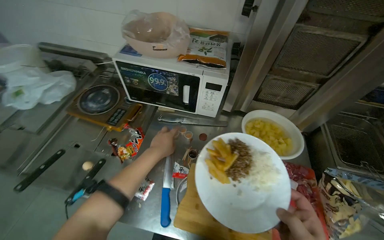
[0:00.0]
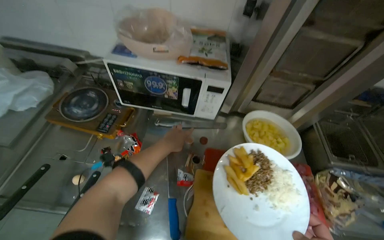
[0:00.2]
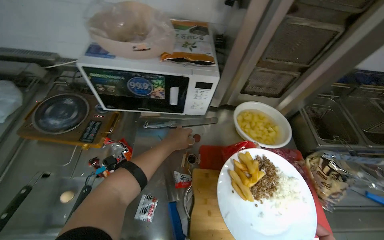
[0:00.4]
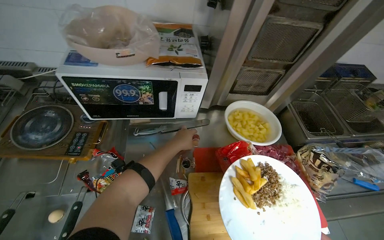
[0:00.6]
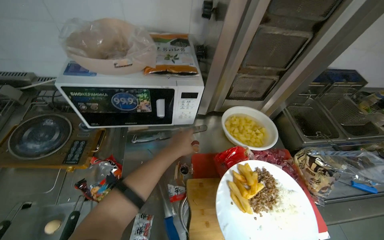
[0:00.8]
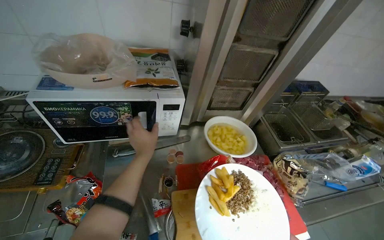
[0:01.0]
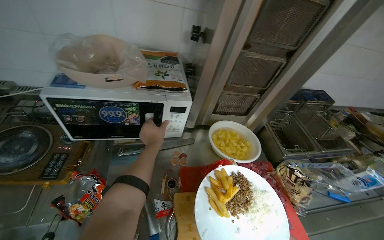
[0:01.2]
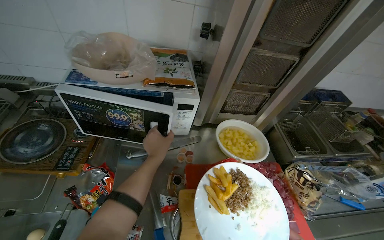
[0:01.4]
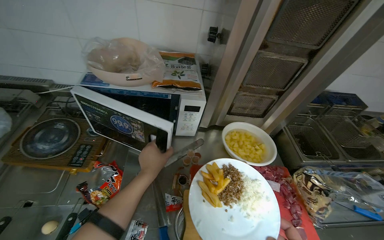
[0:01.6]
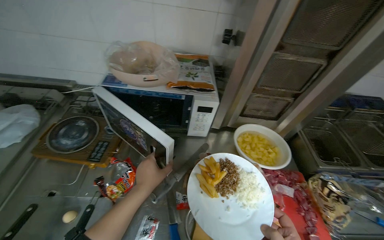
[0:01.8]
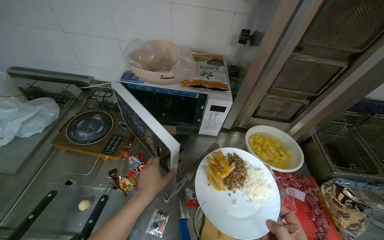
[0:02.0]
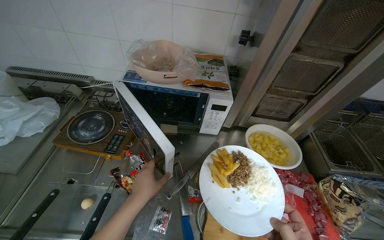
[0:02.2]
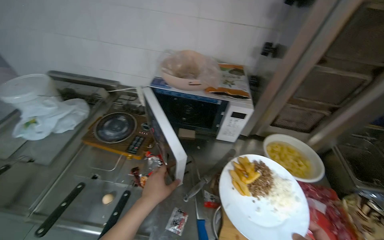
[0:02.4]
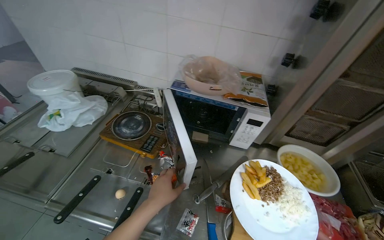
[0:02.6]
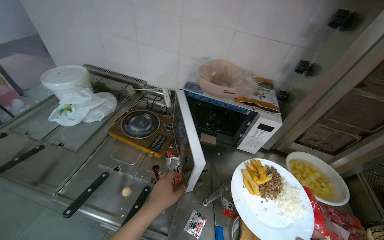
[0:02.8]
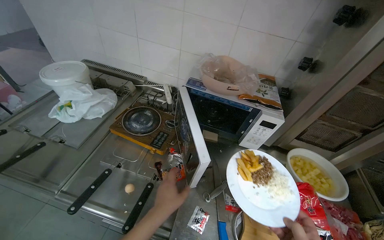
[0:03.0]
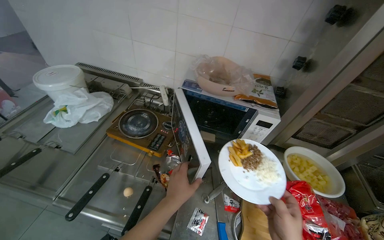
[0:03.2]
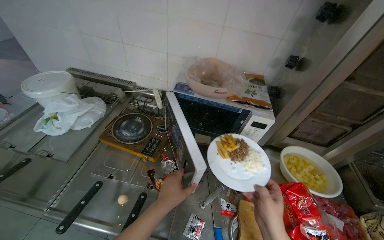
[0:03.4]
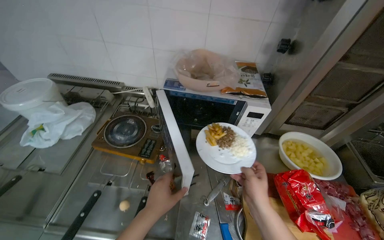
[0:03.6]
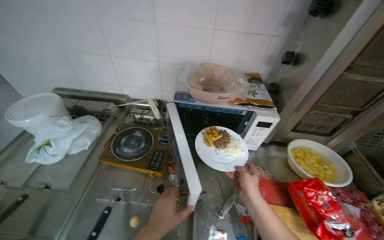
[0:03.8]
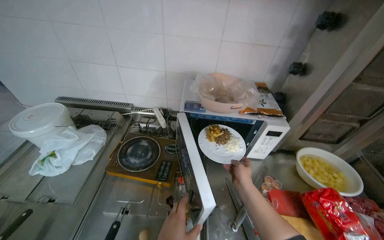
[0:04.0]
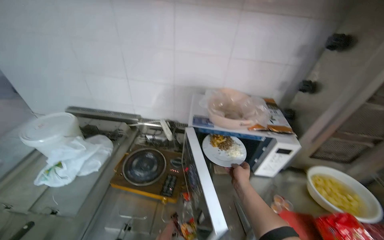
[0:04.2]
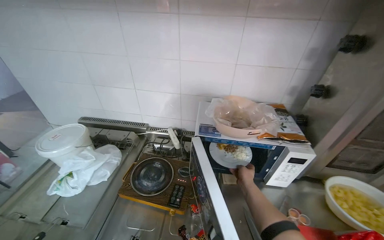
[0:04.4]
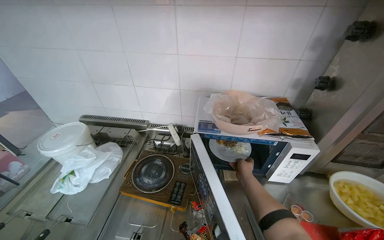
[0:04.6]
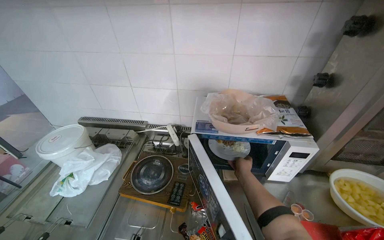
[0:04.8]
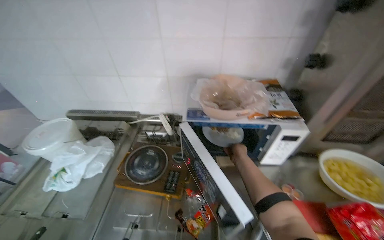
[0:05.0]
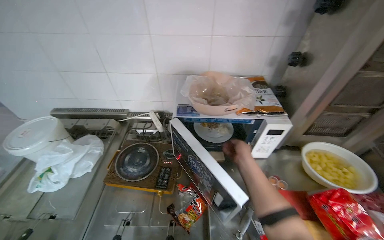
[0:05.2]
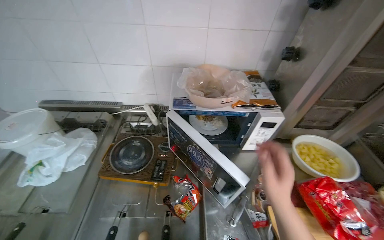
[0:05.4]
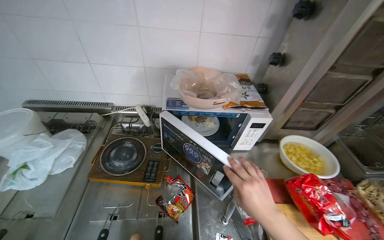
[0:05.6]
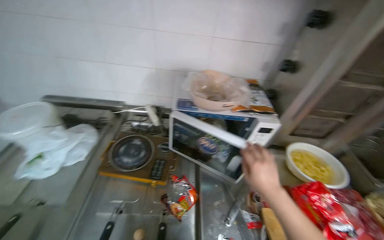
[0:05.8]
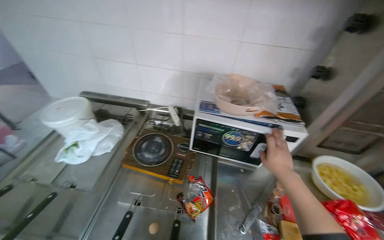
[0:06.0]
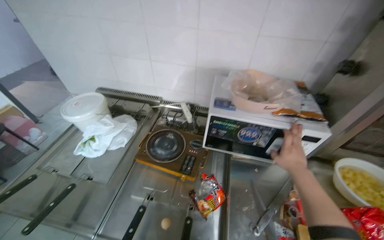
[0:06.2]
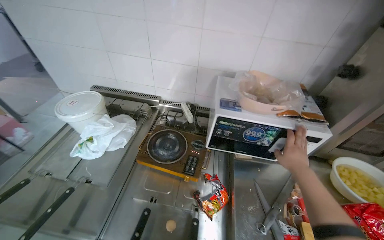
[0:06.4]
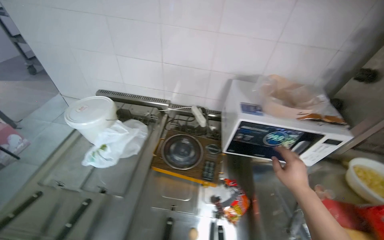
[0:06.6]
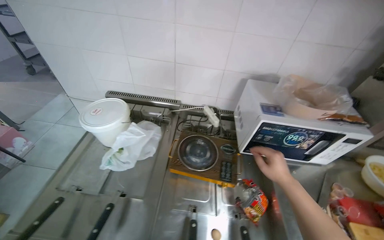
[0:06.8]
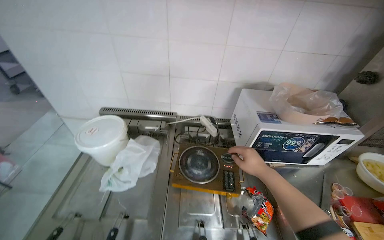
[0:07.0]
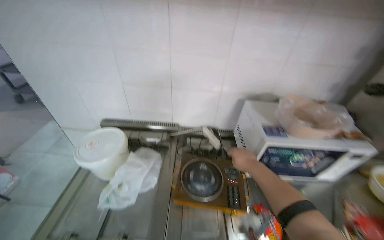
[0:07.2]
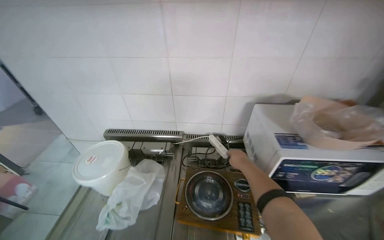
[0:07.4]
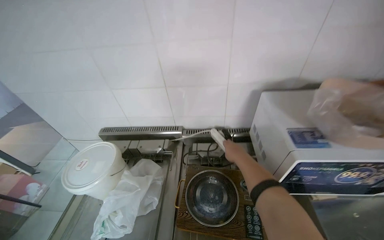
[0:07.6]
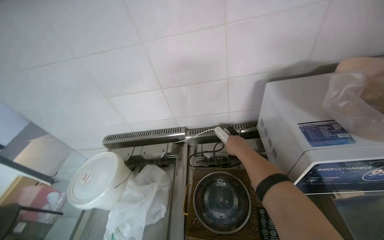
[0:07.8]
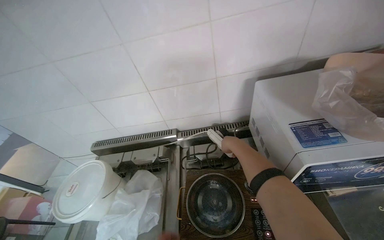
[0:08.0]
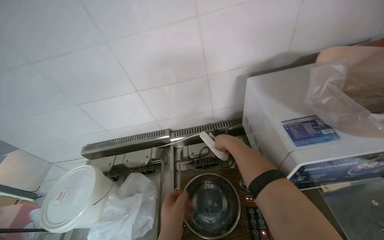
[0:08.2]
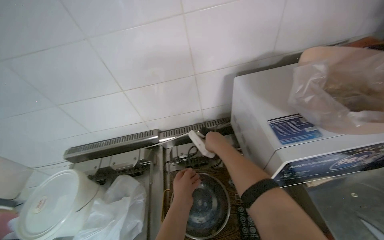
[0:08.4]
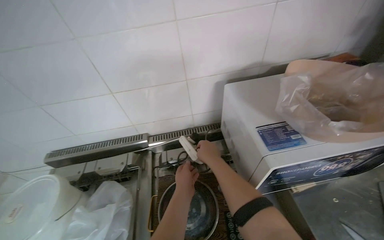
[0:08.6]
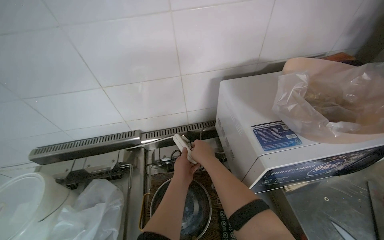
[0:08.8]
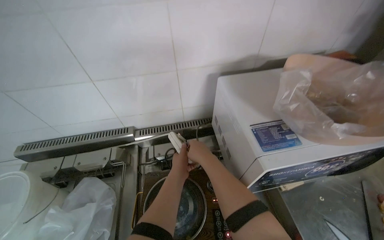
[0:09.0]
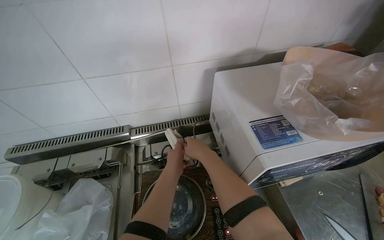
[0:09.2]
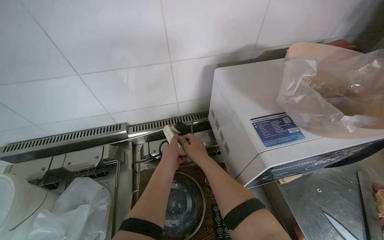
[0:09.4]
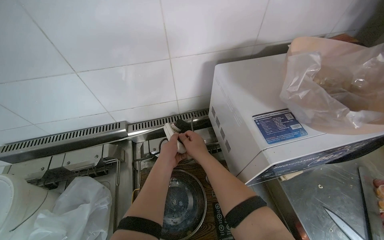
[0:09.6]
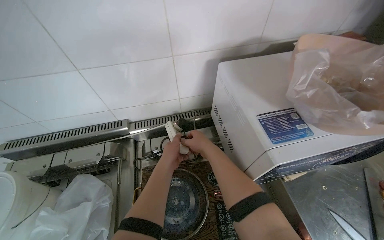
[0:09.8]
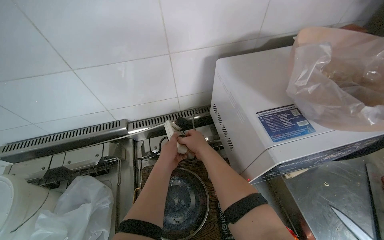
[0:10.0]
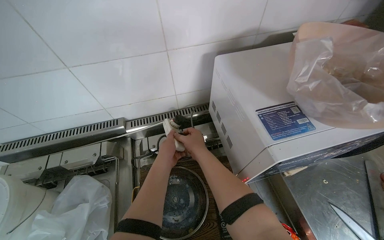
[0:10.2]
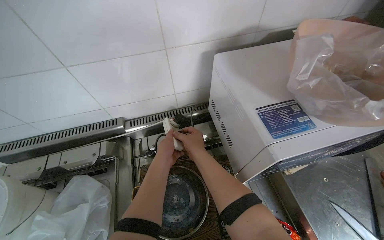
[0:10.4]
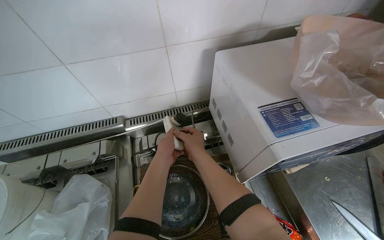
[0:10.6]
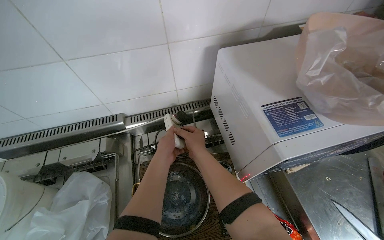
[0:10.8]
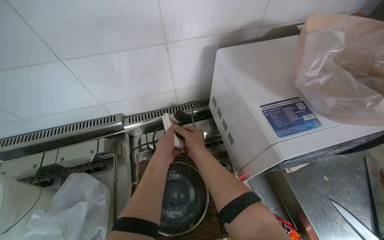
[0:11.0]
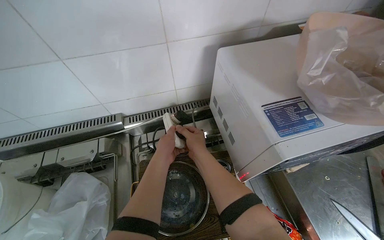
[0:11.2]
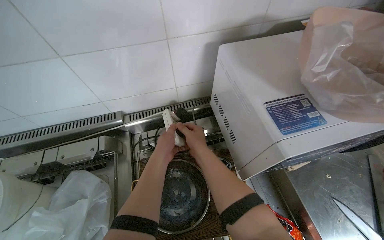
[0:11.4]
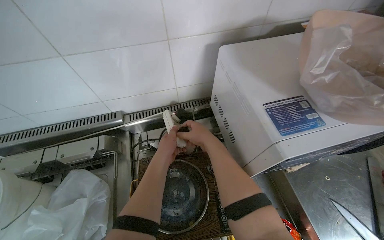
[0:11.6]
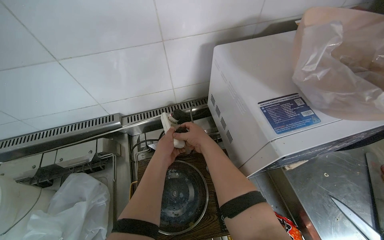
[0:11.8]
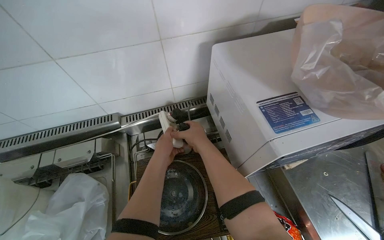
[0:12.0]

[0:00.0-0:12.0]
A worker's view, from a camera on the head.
Job: cooking food.
The whole recording: Heating food in microwave. The worker places a plate of food into the microwave and sets the timer.
0:00.0 to 0:01.6: The head turns to the right by some 15 degrees.
0:01.6 to 0:03.0: The head turns to the left by some 20 degrees. The left hand travels nearer to the camera and down the picture by about 20 cm.
0:04.4 to 0:06.0: The right hand is displaced nearer to the camera and to the right by some 20 cm.
0:06.0 to 0:07.6: The right hand is displaced to the left and up the picture by roughly 50 cm.
0:09.0 to 0:12.0: The hands stay close to where they were, moving slightly.

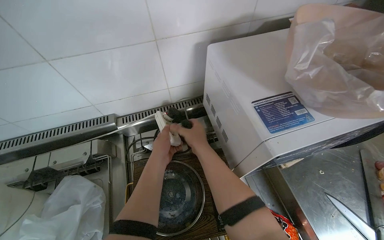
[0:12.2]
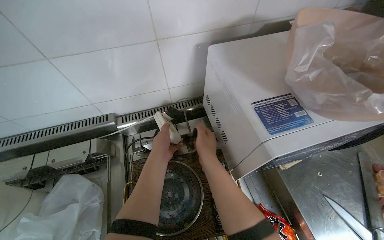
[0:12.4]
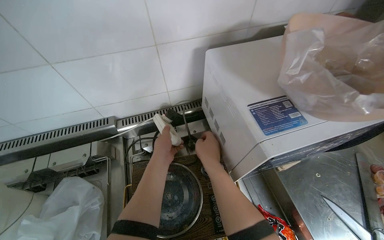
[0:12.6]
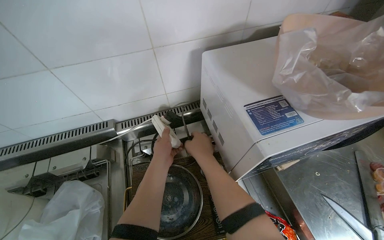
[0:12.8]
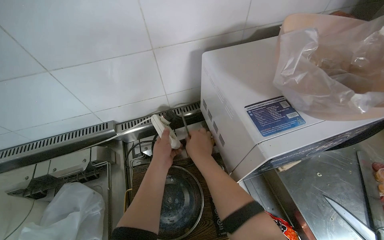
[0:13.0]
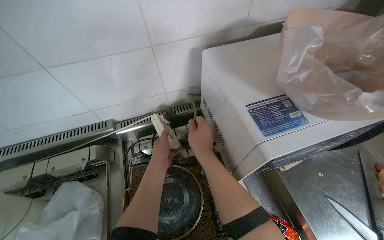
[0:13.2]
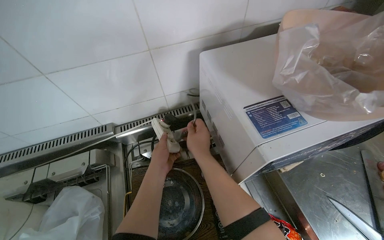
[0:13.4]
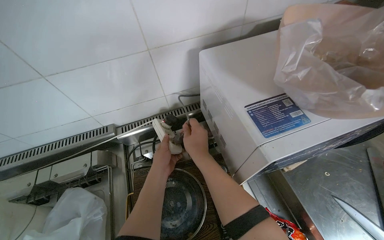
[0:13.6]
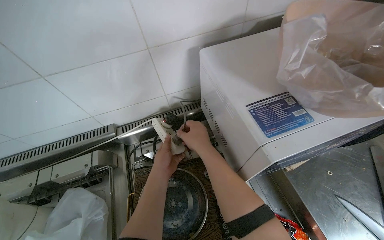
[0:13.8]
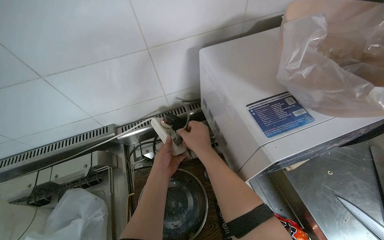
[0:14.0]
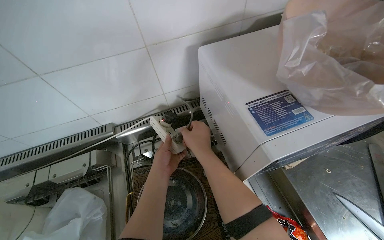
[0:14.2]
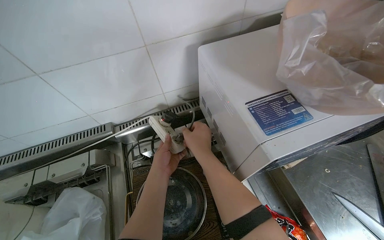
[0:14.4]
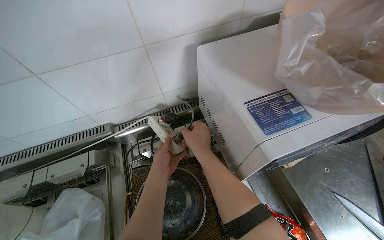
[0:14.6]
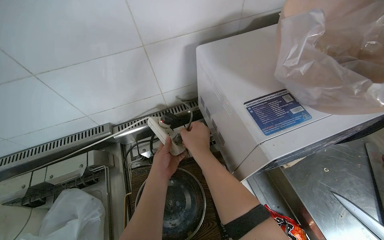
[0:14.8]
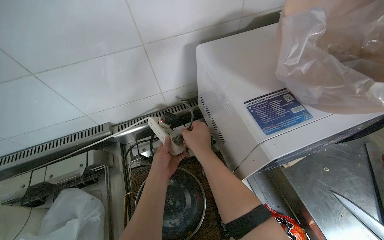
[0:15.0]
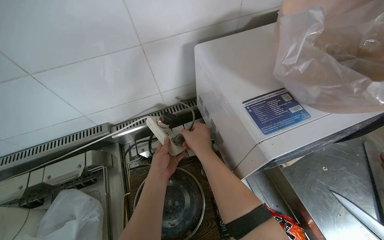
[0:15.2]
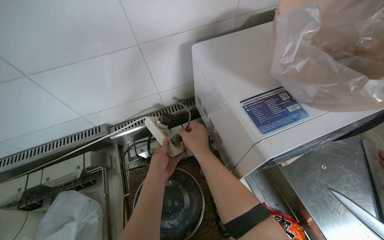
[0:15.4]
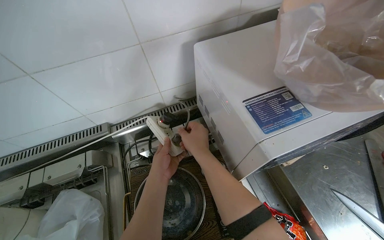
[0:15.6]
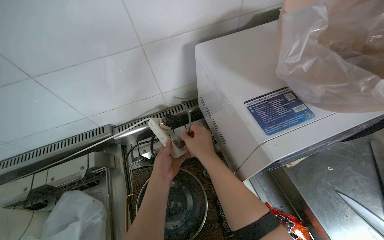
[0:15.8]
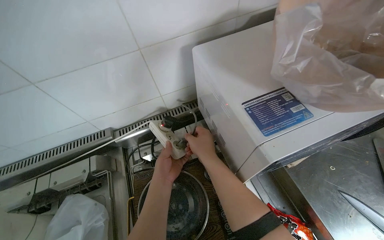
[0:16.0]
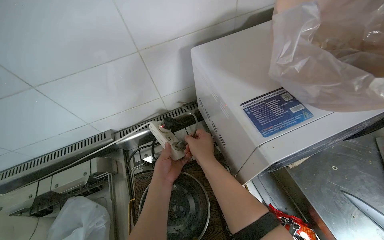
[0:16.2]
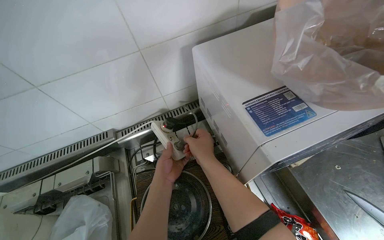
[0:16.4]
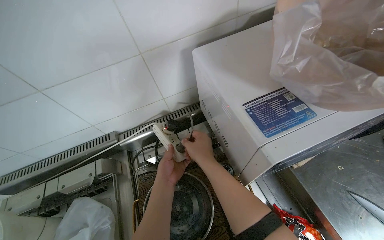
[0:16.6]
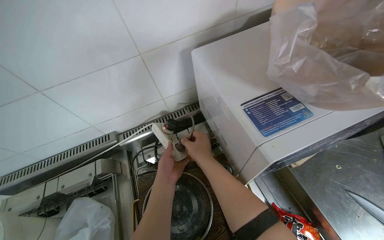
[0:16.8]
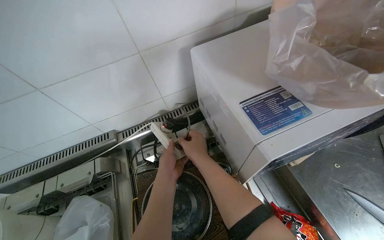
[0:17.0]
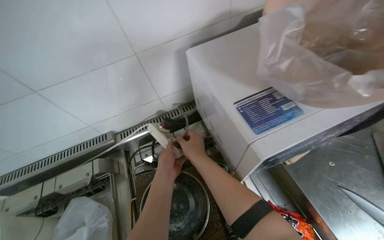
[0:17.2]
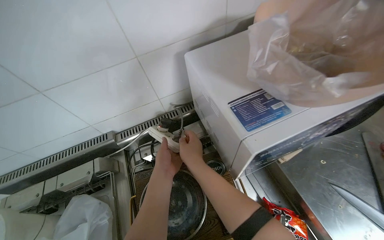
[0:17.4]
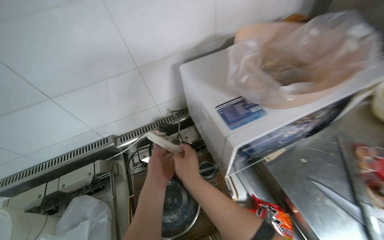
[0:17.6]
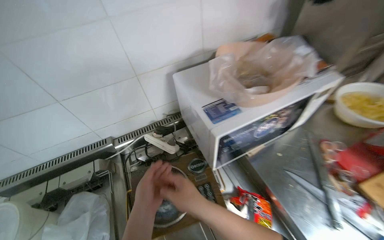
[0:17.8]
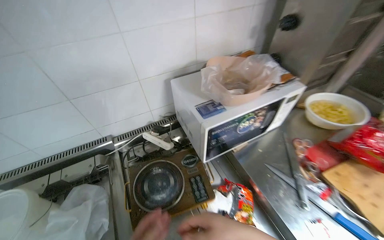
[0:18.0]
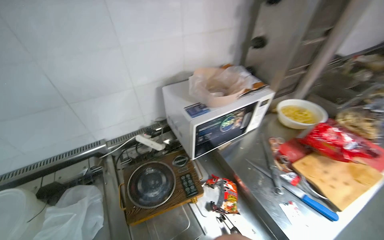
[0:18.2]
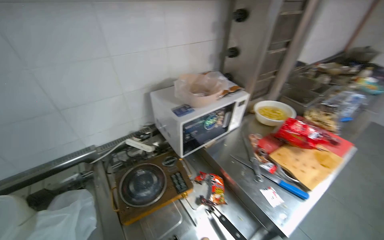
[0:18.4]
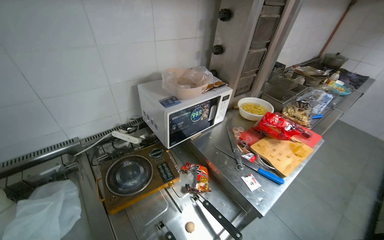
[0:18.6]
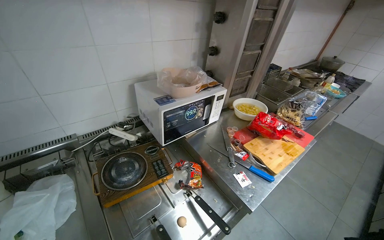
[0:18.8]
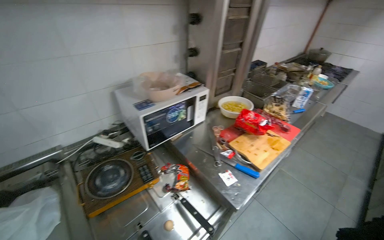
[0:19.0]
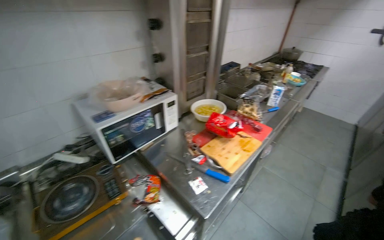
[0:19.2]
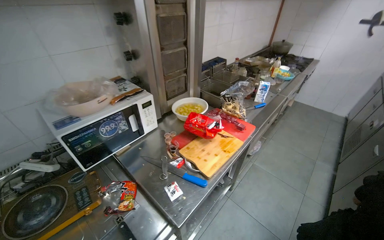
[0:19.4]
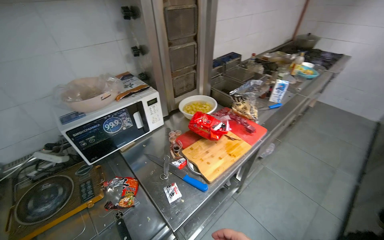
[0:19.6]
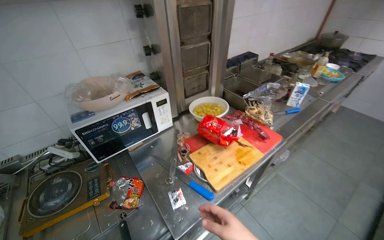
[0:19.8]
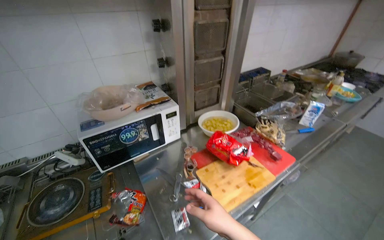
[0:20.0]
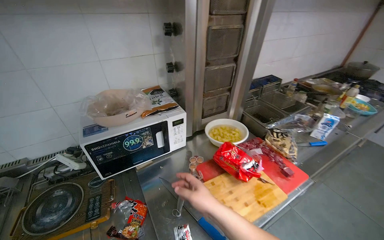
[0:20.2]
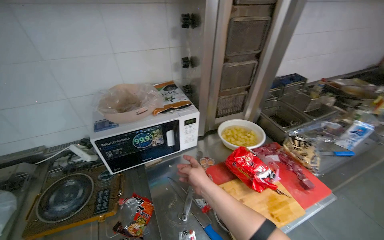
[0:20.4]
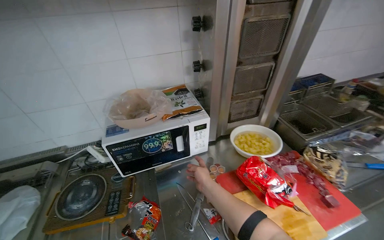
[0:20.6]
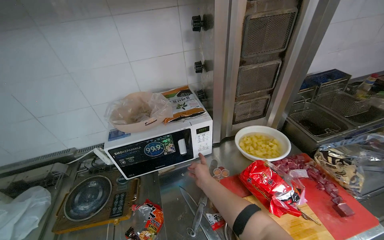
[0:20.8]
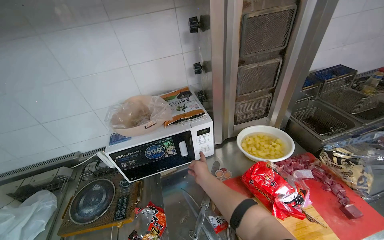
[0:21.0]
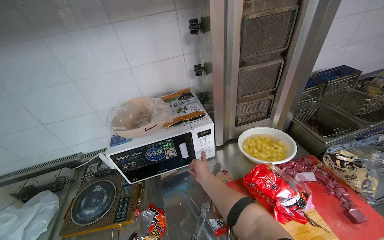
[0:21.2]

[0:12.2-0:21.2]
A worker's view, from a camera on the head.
Job: cooking food.
The whole recording: Heating food in microwave. The worker places a plate of food into the microwave and sets the timer.
0:12.2 to 0:16.6: The hands stay close to where they were, moving slightly.
0:16.6 to 0:18.2: The view tips upward by roughly 15 degrees.
0:18.2 to 0:19.8: The head travels to the right, roughly 50 cm.
0:19.8 to 0:21.2: The view swings some 20 degrees to the left.
